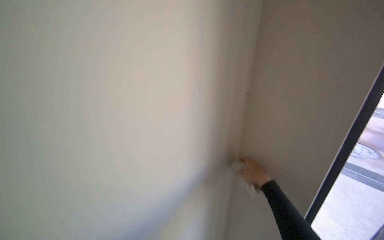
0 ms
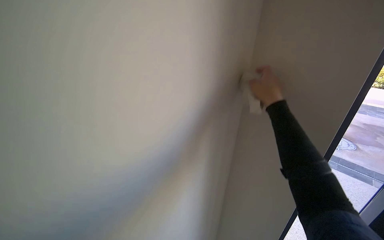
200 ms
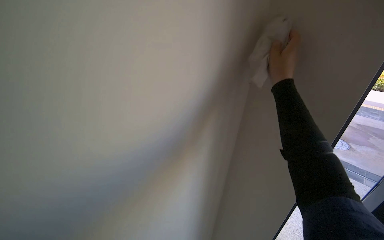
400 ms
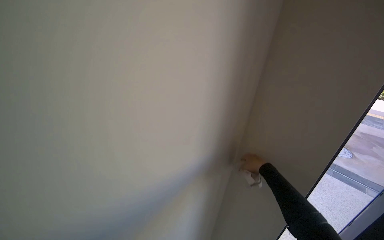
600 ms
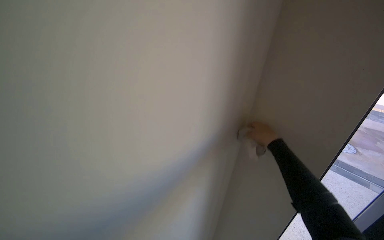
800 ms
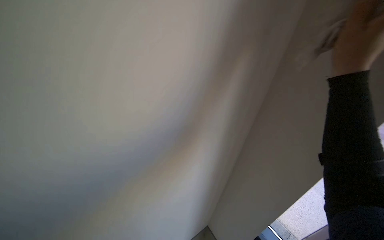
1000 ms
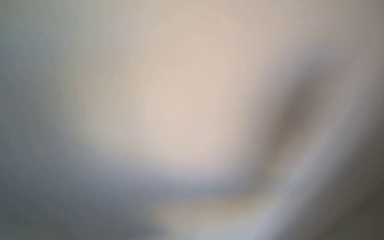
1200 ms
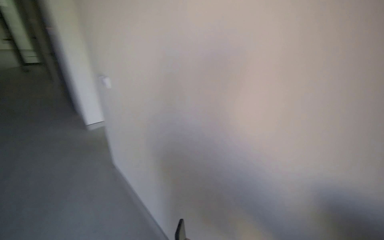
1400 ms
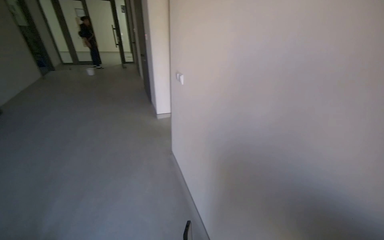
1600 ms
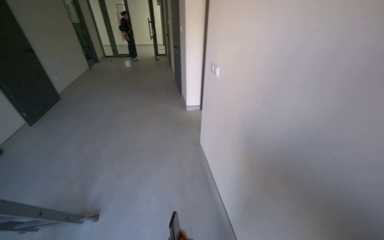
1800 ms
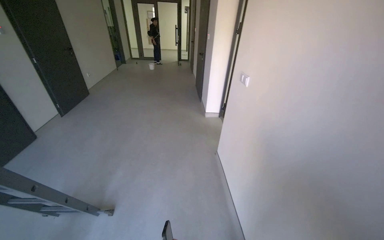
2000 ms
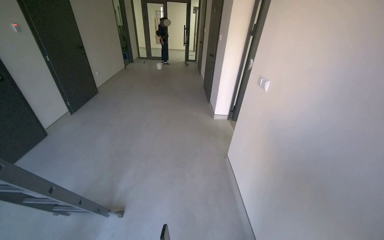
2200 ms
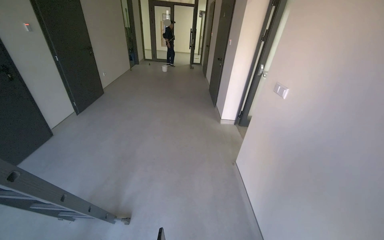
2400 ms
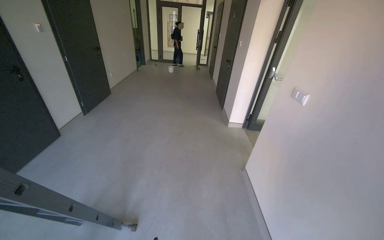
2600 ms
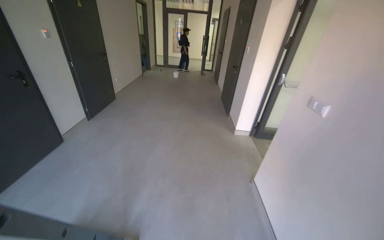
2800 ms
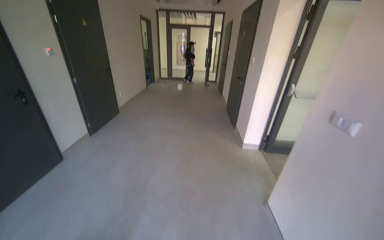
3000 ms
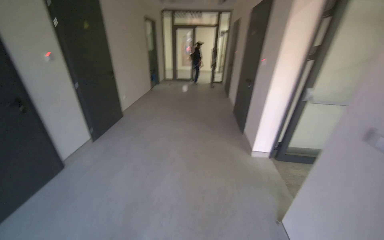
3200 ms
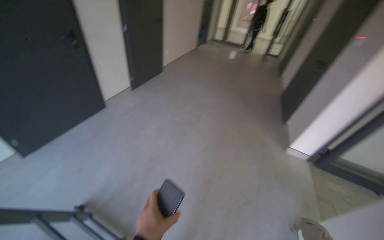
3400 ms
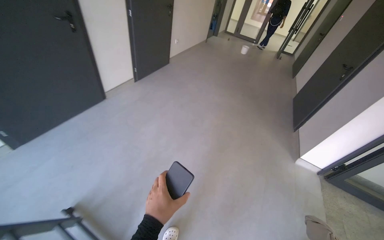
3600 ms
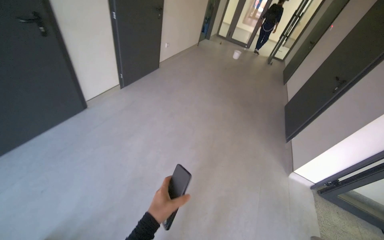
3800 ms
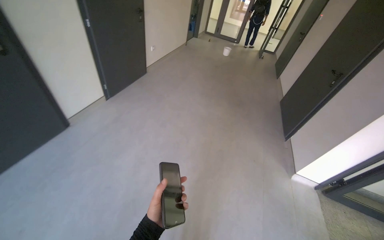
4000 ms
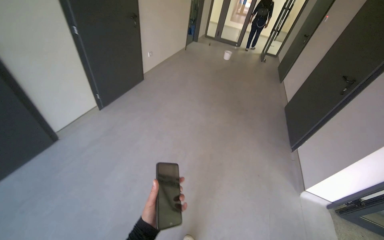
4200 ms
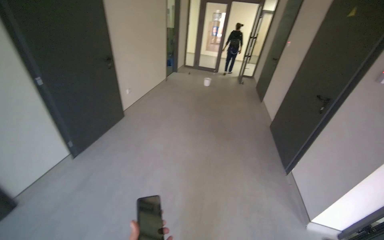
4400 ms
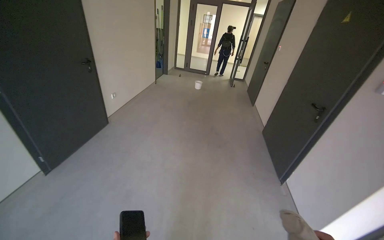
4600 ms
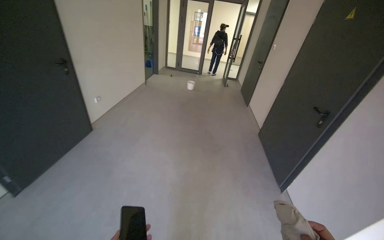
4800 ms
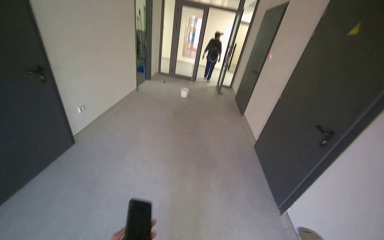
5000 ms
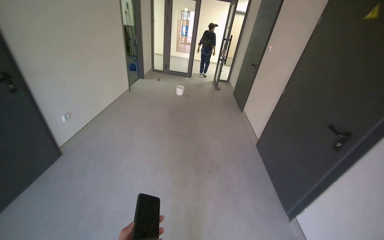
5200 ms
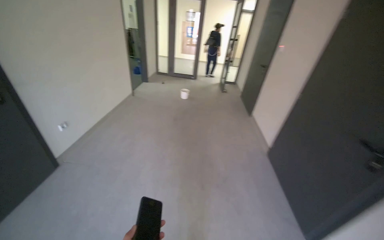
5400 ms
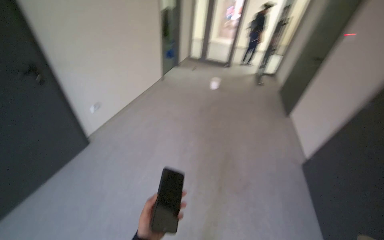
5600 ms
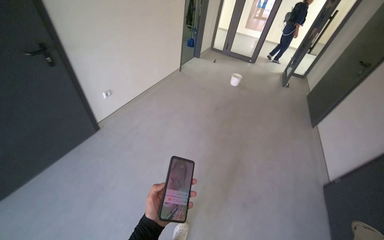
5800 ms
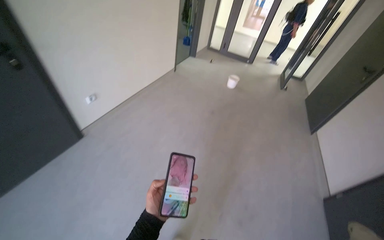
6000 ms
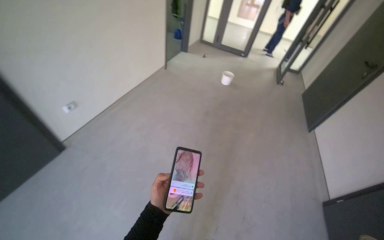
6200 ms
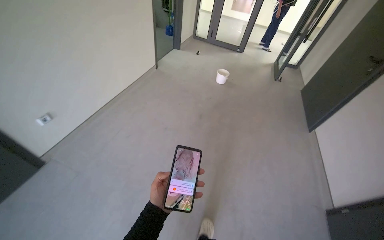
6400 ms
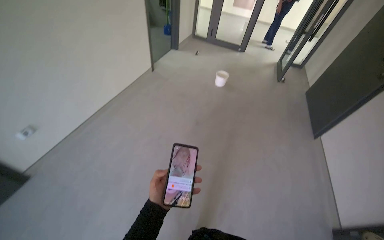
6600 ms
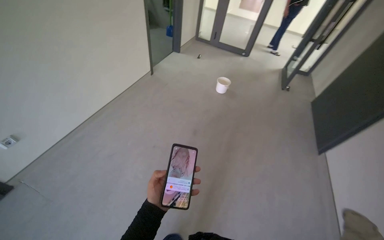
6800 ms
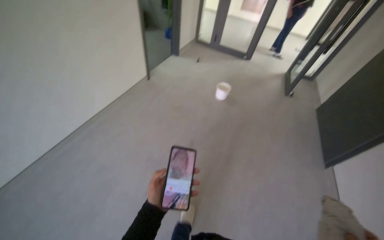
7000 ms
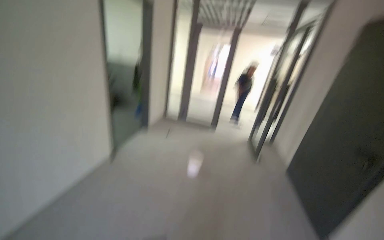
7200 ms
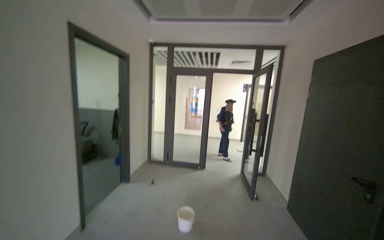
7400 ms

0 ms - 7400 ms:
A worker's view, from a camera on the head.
Job: wiping surfaces.
The whole recording: Wiping ceiling vent. The worker wipes dust from the ceiling vent with a cloth.
1400 ms - 3000 ms: The wearer moves roughly 60 cm. The wearer's head swings about 40 degrees to the left.
3000 ms - 4400 ms: The camera travels approximately 1 m.
4400 ms - 6000 ms: The camera is carried about 1.5 m.
6000 ms - 7400 ms: The camera travels roughly 1 m. The wearer looks some 15 degrees further to the right. The wearer looks approximately 30 degrees further upward.

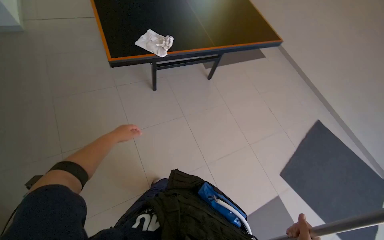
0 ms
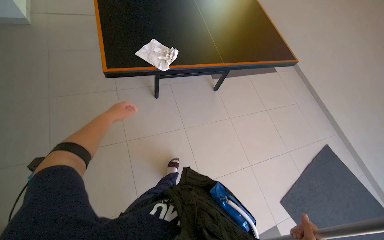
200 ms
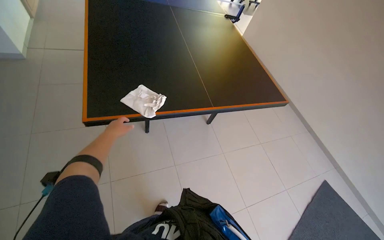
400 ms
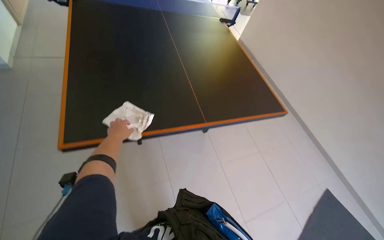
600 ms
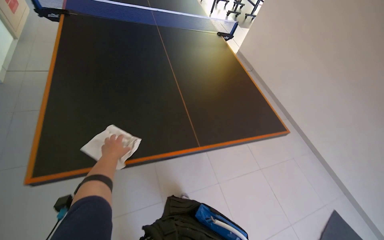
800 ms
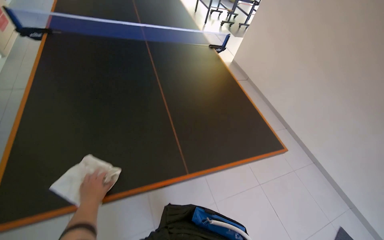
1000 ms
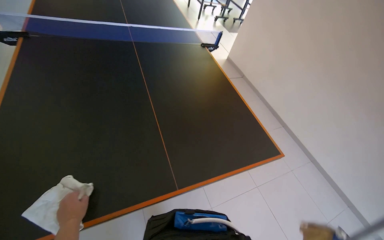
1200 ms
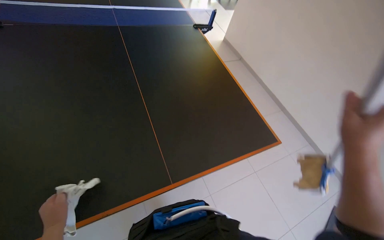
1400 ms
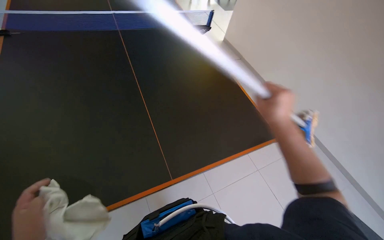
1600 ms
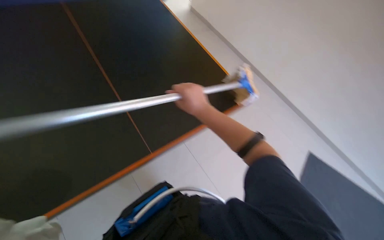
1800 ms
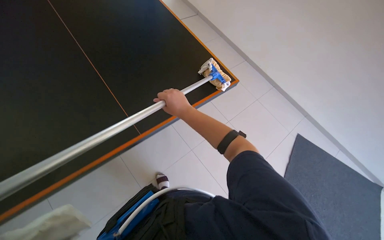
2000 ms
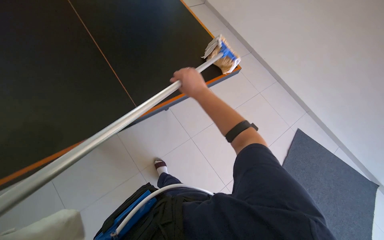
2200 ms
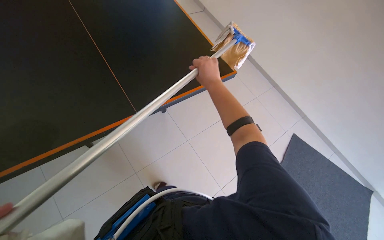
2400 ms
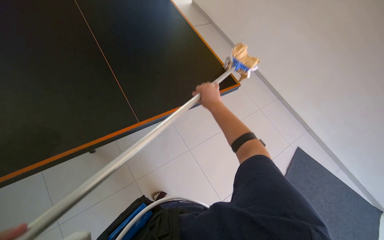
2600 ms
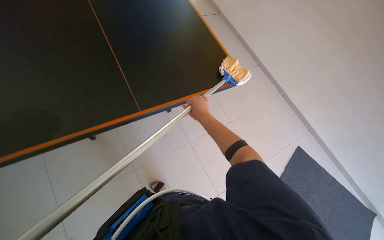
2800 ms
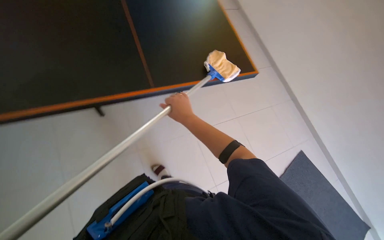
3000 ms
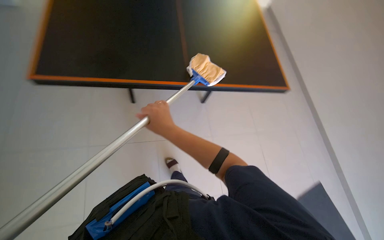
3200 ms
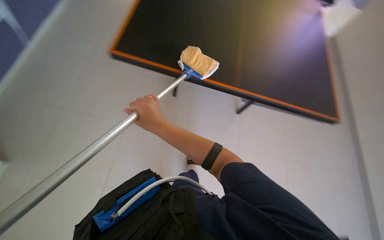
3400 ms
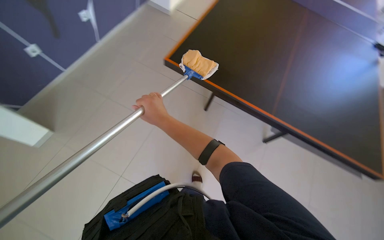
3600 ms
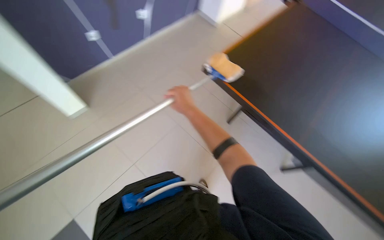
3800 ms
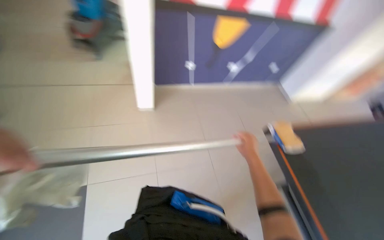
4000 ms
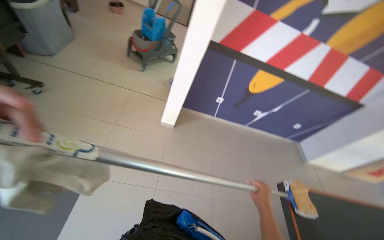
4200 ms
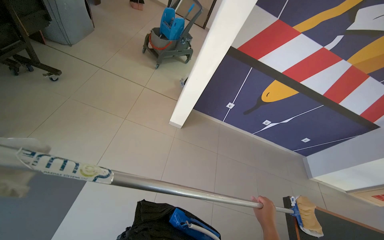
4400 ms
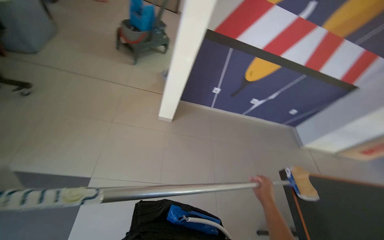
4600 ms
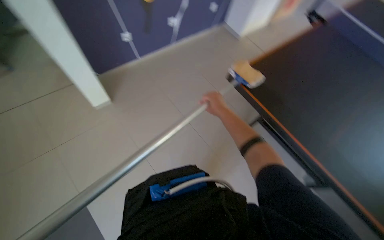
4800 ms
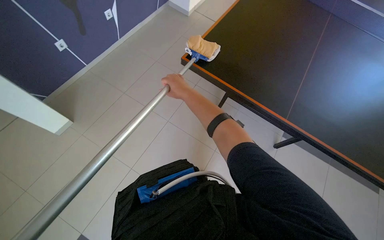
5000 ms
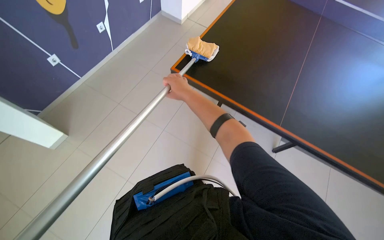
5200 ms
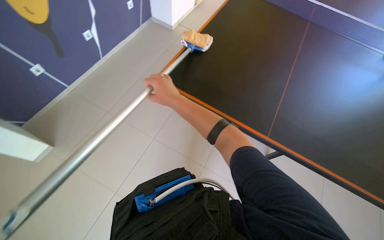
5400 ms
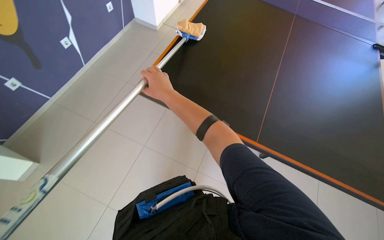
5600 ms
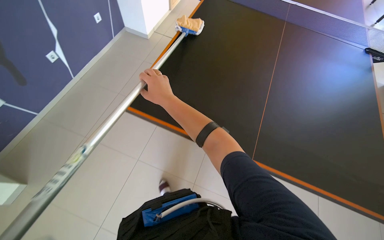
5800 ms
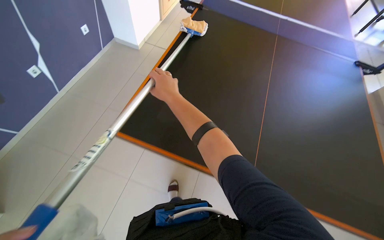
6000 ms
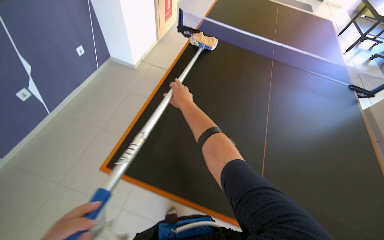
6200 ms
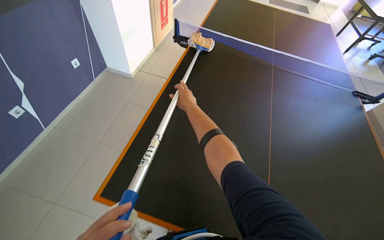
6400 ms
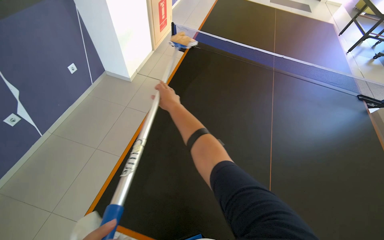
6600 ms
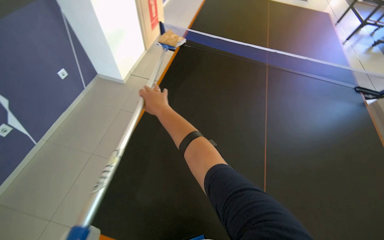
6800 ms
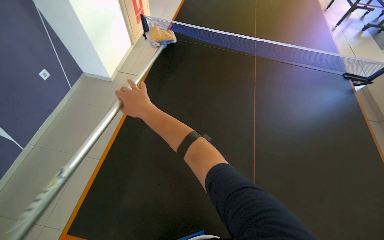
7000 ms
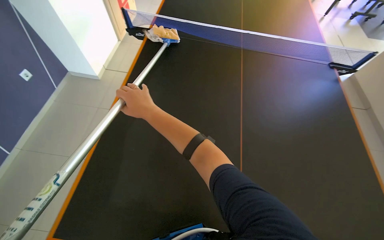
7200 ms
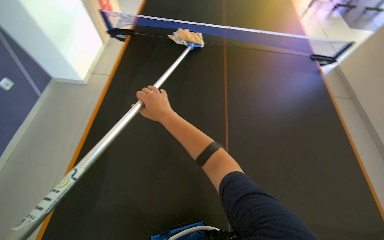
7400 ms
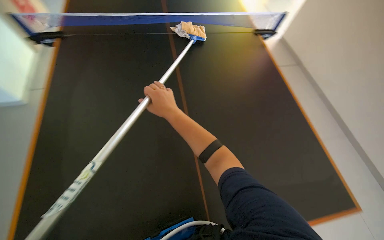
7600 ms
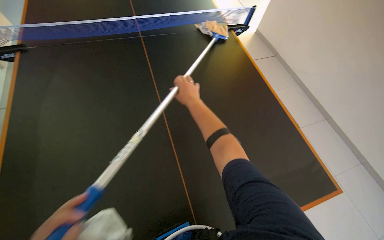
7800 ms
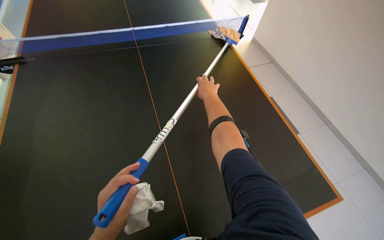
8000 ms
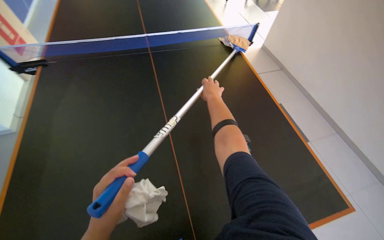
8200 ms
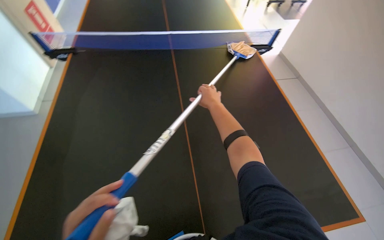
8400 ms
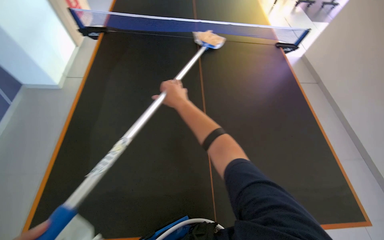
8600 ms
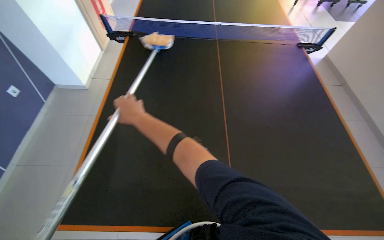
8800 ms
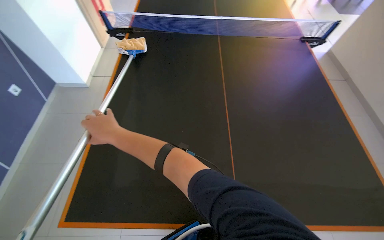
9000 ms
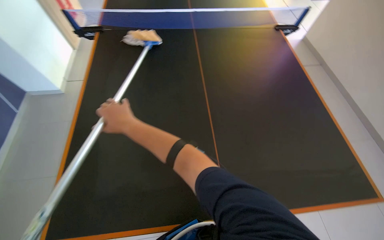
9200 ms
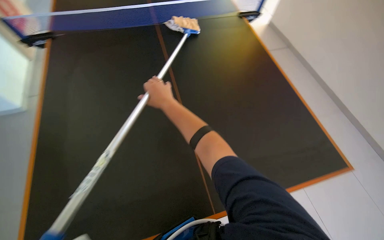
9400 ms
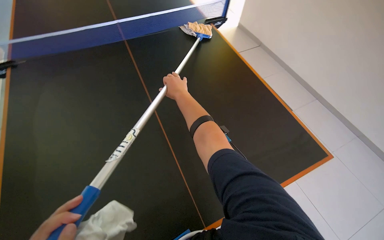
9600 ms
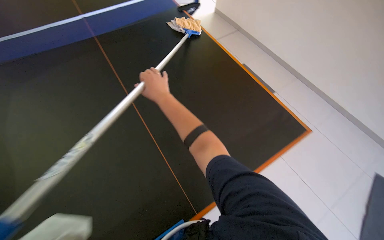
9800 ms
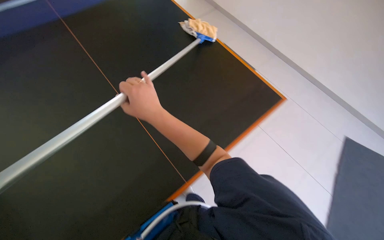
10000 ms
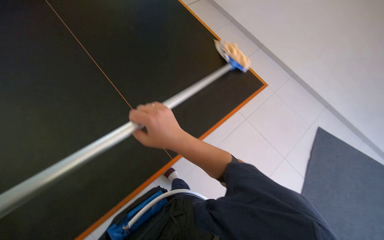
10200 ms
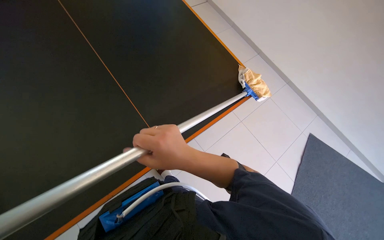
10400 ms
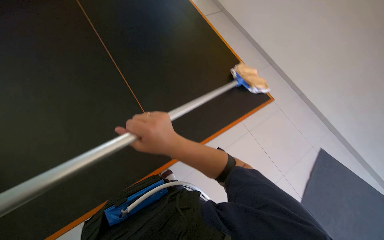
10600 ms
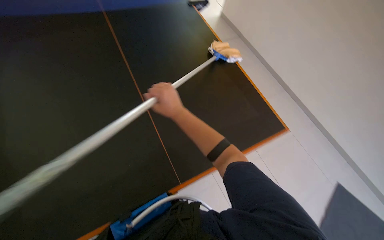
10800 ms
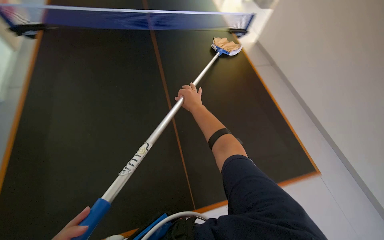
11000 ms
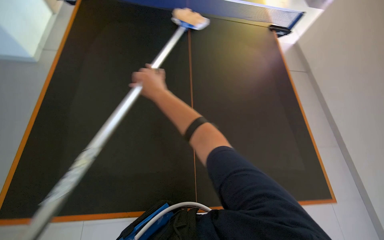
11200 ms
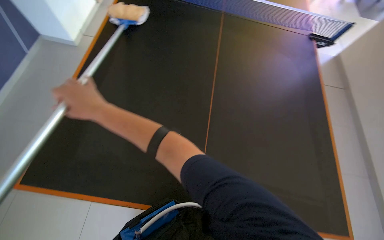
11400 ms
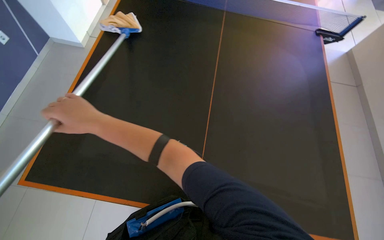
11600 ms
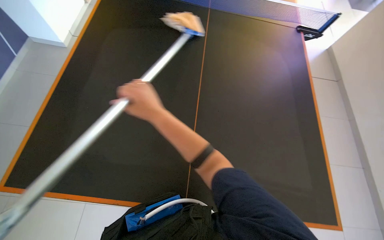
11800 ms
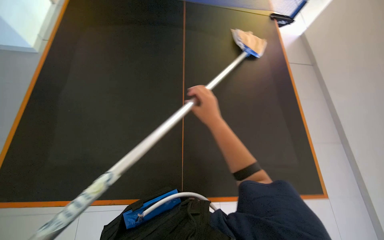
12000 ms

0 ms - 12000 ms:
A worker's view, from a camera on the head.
Job: wiping surfaces.
The whole recording: Wiping ping-pong table with mop. The worker wipes the surface of the ping-pong table using a mop.
0 ms - 1600 ms: The camera is carried approximately 90 cm.
1600 ms - 3000 ms: The view tips downward by some 20 degrees. The right hand moves left and right over roughly 25 cm, changing direction 2 times.
3000 ms - 4400 ms: The wearer looks about 70 degrees further to the left. The view tips upward by roughly 30 degrees.
4400 ms - 6000 ms: The wearer's head swings about 90 degrees to the right. The view tips downward by some 20 degrees.
6000 ms - 7600 ms: The head turns to the right by about 30 degrees.
7600 ms - 9000 ms: The wearer moves to the left, some 50 cm.
9000 ms - 10400 ms: The wearer's head swings some 40 degrees to the right. The view tilts roughly 15 degrees downward.
10400 ms - 12000 ms: The right hand moves farther from the camera and up the picture, approximately 20 cm, and reaches about 25 cm to the left, then returns.
